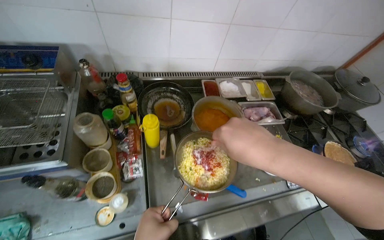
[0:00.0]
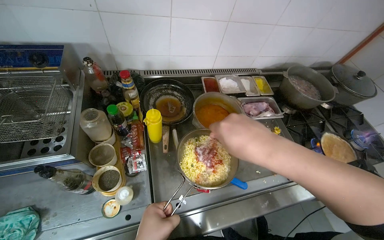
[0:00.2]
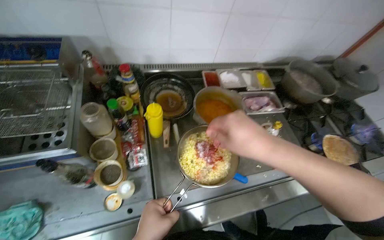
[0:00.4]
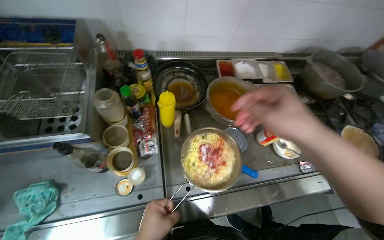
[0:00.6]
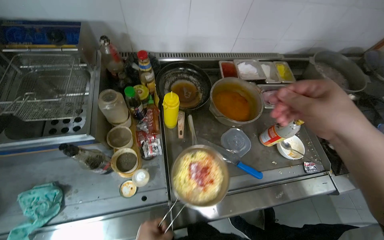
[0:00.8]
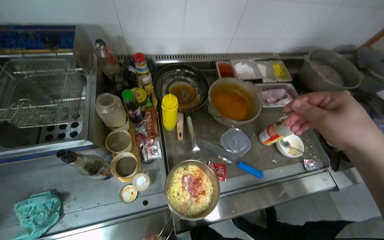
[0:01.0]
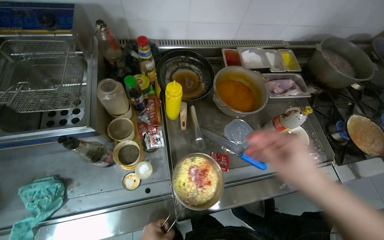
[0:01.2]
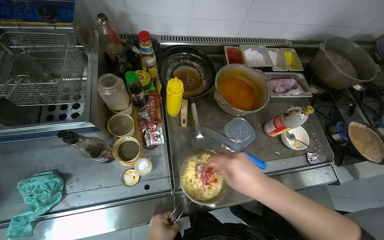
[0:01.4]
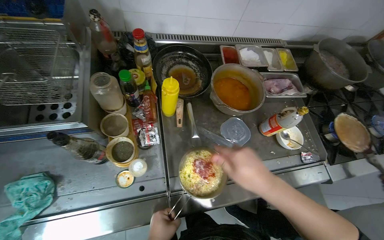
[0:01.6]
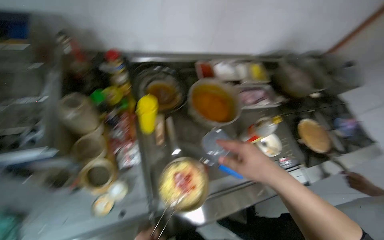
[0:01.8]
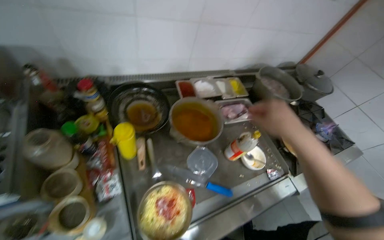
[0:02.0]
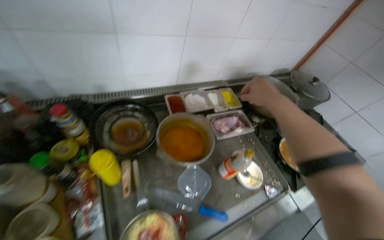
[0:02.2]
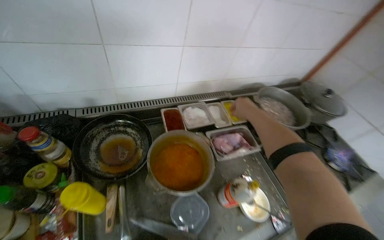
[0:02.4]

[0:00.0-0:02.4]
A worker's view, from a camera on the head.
Job: preparing food.
The whole recording: Preparing egg mixture. The worker cracks eggs into a pot and adds various spices and sauces to prepare a mixture.
0:00.0 to 0:01.2: The right hand moves down the picture, approximately 15 cm.
0:01.2 to 0:02.4: The right hand moves up the picture and farther from the camera, roughly 50 cm.

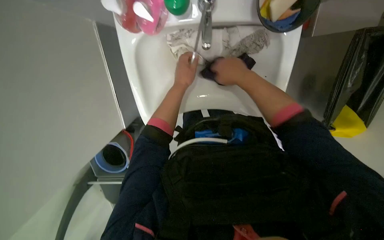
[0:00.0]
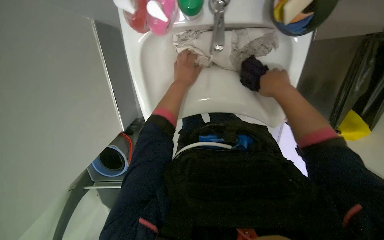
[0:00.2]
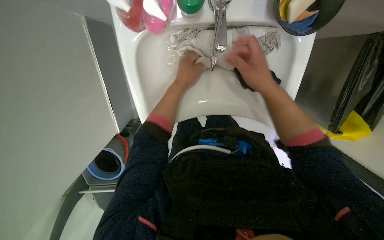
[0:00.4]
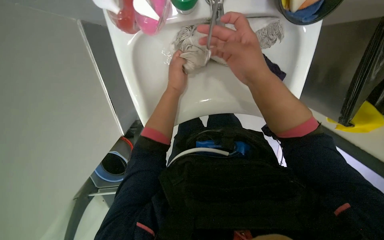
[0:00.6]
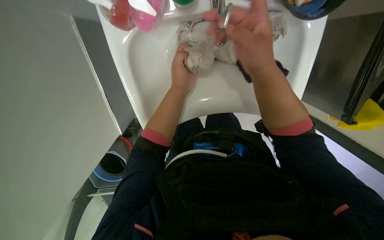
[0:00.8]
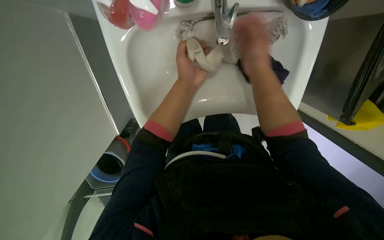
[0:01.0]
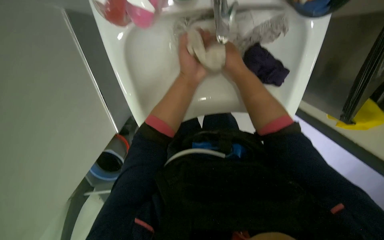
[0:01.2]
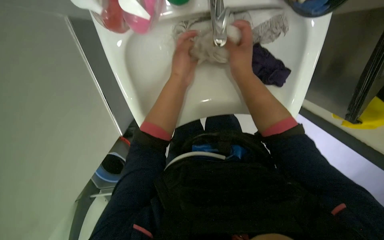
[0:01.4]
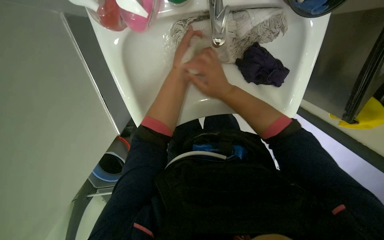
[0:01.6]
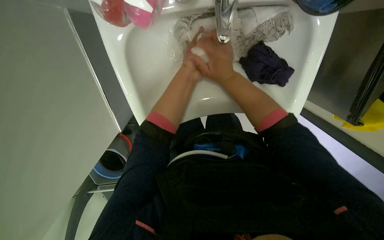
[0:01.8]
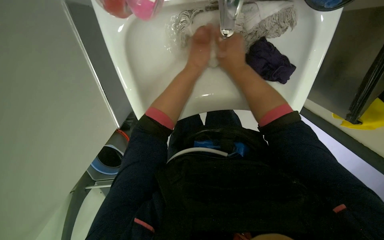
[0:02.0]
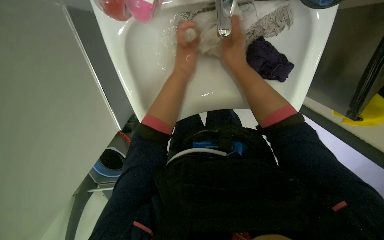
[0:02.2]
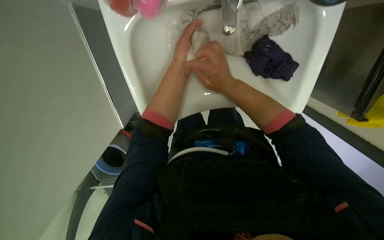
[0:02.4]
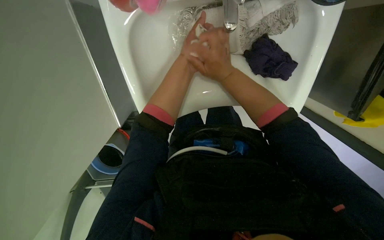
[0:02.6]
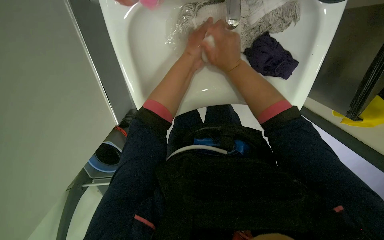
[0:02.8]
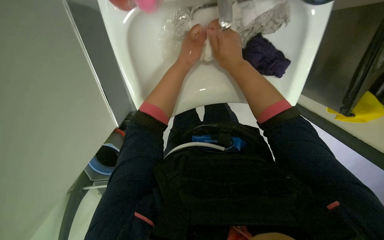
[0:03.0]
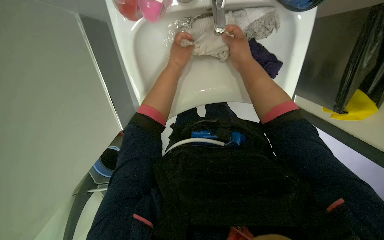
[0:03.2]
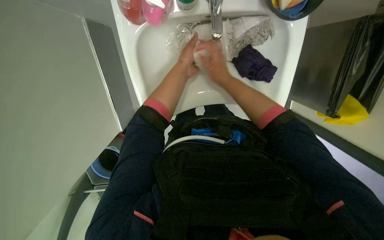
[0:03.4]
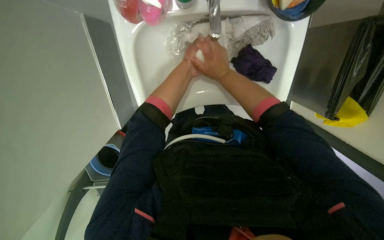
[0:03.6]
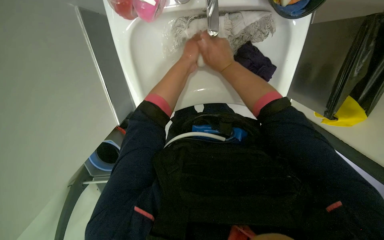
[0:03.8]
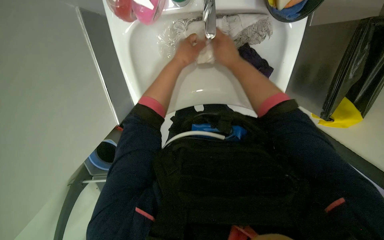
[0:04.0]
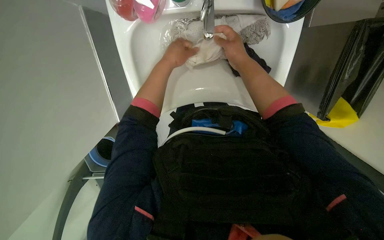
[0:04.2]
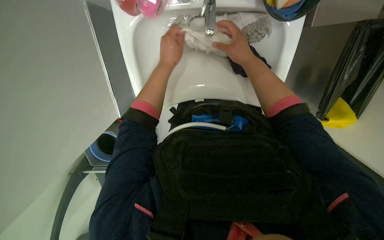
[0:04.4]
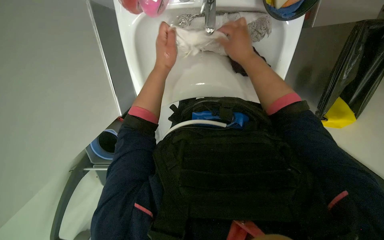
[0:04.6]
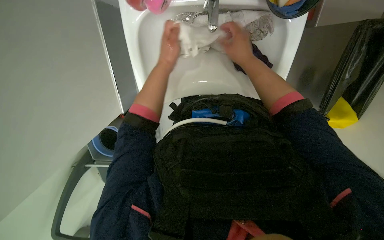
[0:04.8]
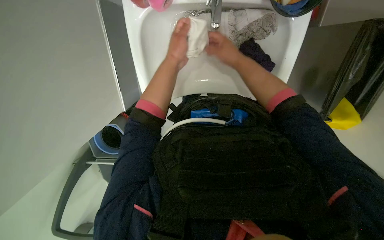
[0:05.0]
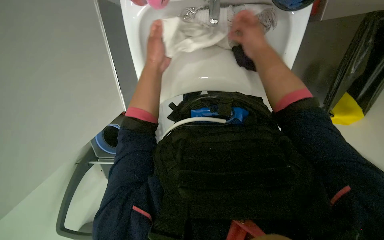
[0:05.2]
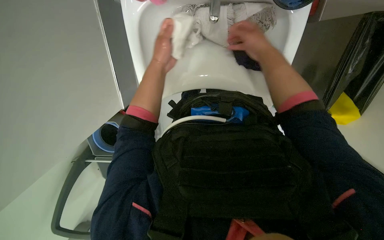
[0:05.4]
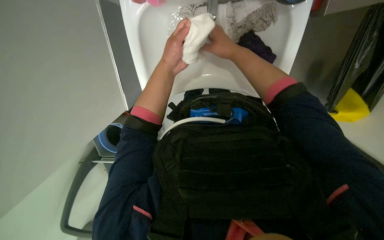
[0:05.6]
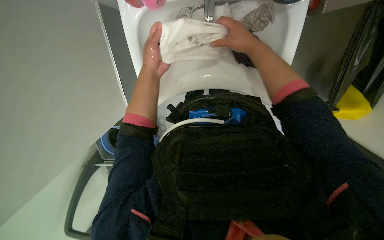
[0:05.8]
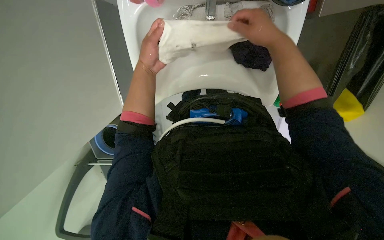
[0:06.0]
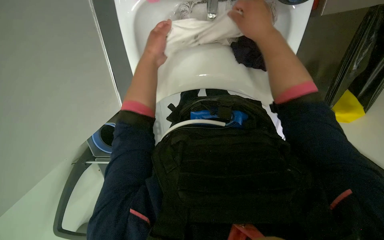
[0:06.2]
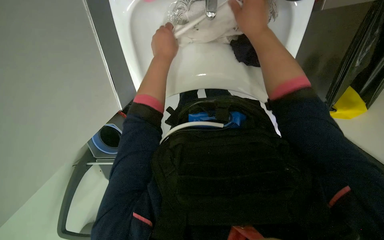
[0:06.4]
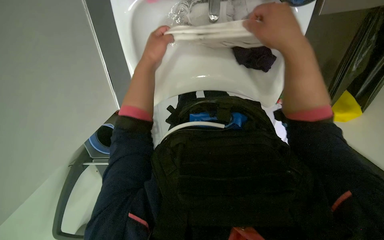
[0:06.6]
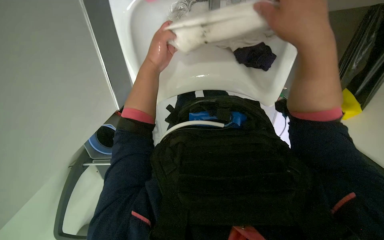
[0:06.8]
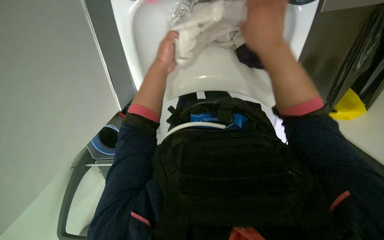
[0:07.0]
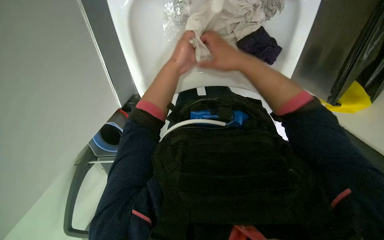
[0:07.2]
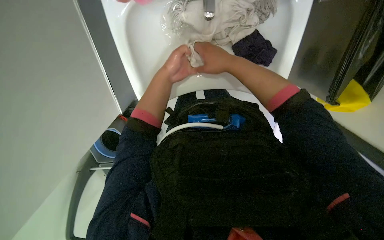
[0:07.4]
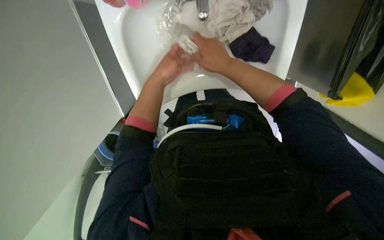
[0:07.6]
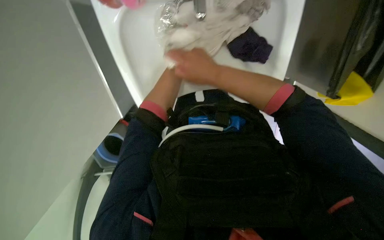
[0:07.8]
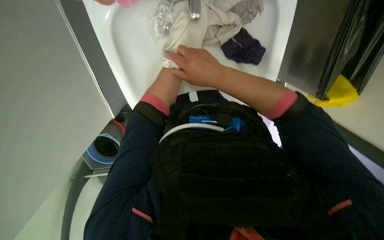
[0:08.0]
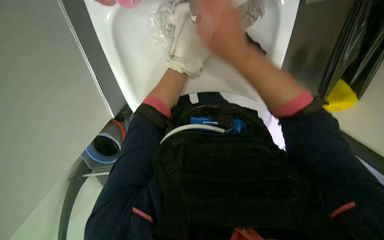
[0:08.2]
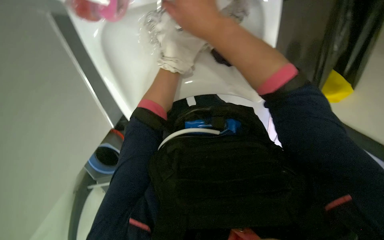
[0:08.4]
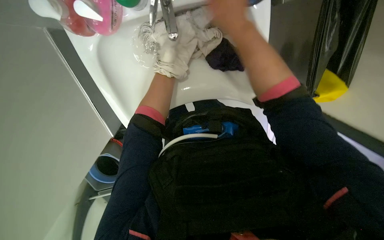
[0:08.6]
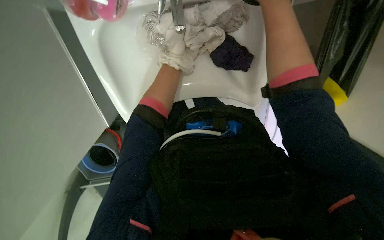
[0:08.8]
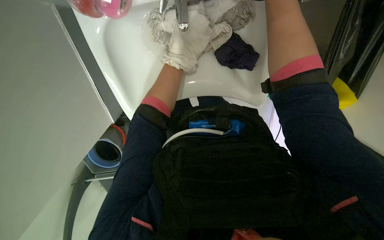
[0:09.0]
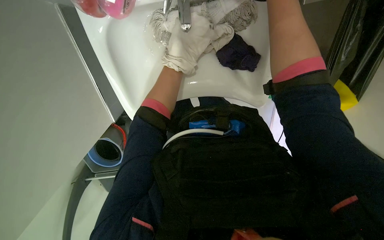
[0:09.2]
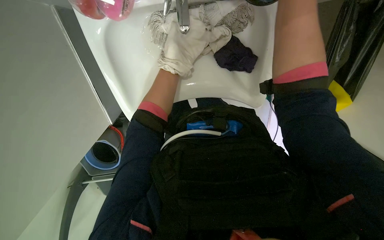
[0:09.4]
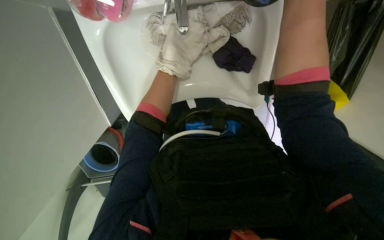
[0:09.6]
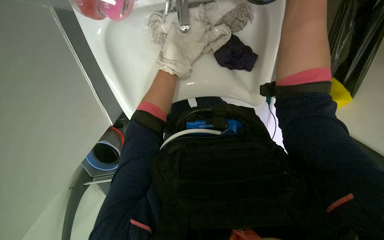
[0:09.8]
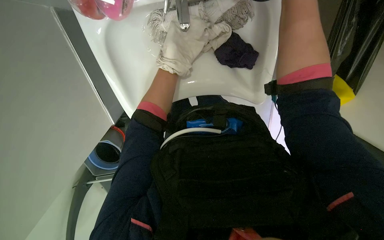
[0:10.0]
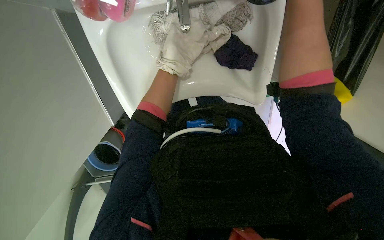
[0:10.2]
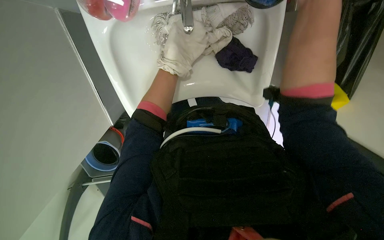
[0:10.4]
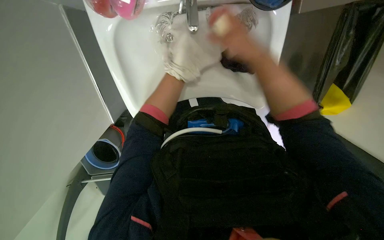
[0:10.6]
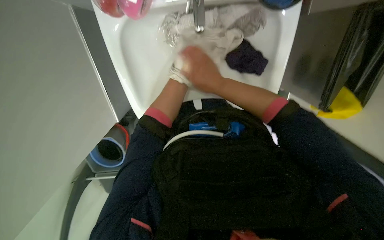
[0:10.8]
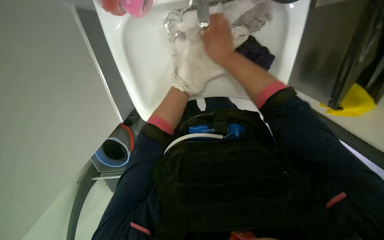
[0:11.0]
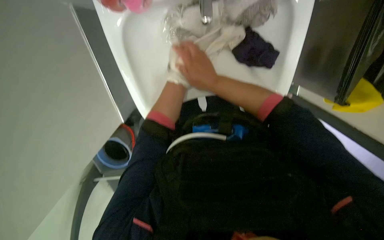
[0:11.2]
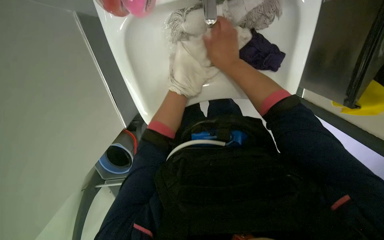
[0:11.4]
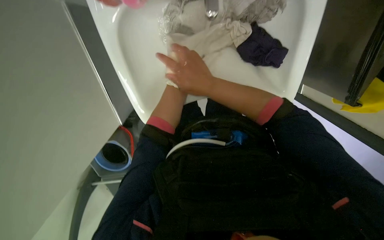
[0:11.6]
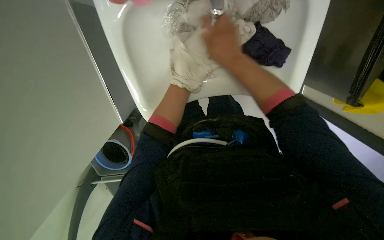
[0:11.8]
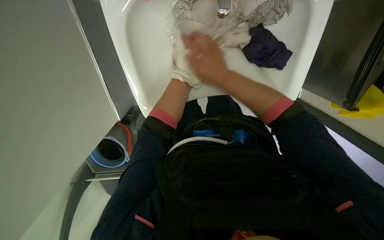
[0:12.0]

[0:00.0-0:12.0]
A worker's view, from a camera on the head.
Job: preparing cleaning supplies.
The whole recording: Washing cloths in sink. The worker washes a purple cloth in the sink, scrubbing and rinsing it.
0:00.0 to 0:01.6: The right hand goes to the right and returns, roughly 10 cm each way.
0:04.4 to 0:06.0: The hands make small movements and keep their place.
0:06.0 to 0:07.6: The left hand is displaced farther from the camera by about 10 cm, while the right hand goes approximately 10 cm to the left, and reaches some 10 cm nearer to the camera, then returns.
0:10.4 to 0:12.0: The left hand travels farther from the camera by some 20 cm.

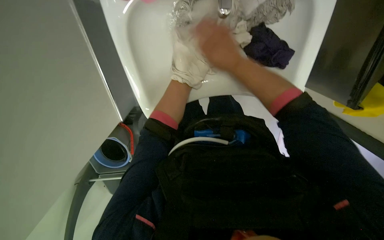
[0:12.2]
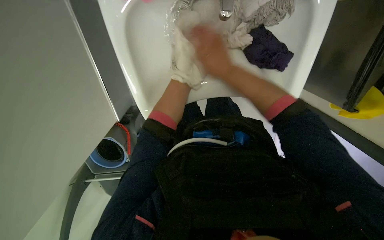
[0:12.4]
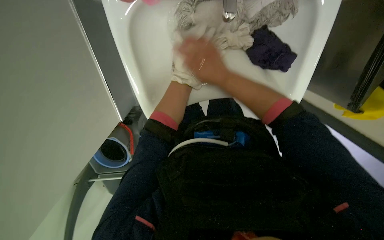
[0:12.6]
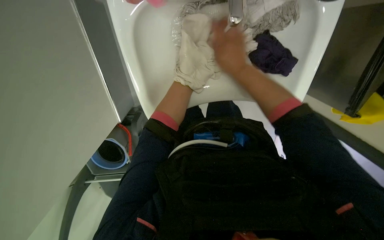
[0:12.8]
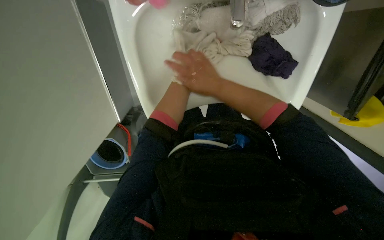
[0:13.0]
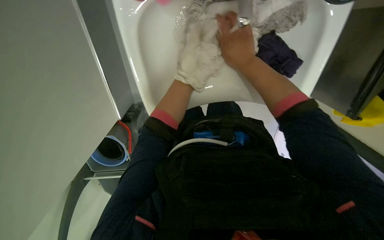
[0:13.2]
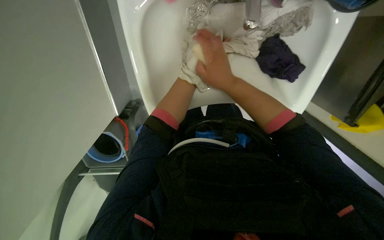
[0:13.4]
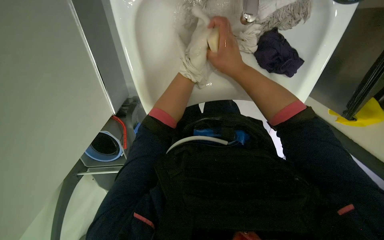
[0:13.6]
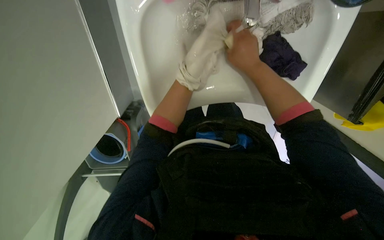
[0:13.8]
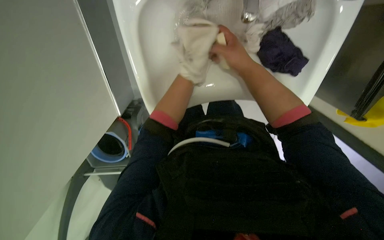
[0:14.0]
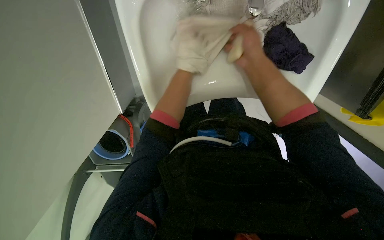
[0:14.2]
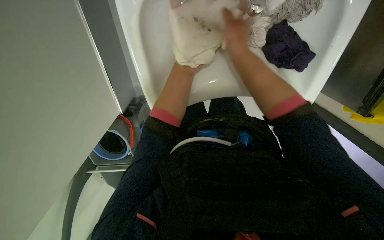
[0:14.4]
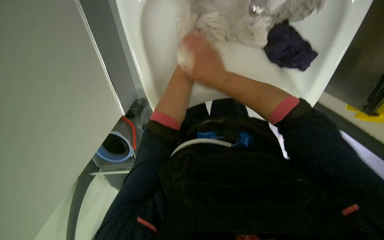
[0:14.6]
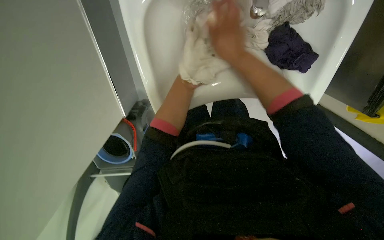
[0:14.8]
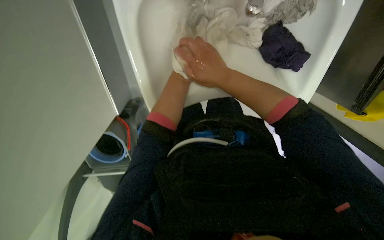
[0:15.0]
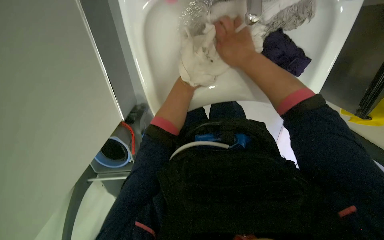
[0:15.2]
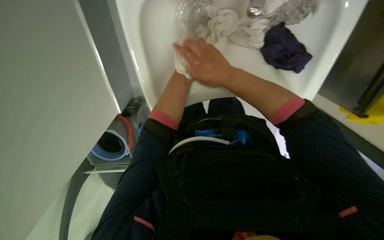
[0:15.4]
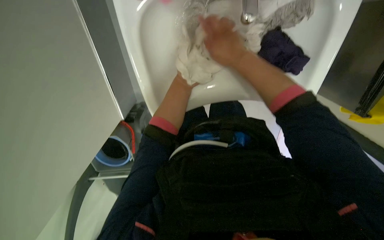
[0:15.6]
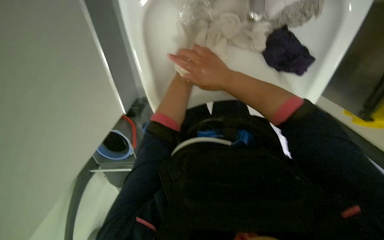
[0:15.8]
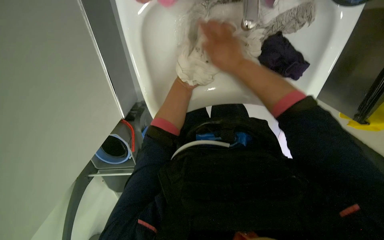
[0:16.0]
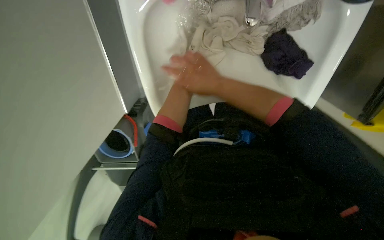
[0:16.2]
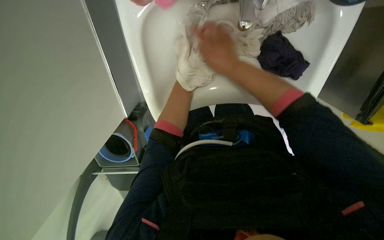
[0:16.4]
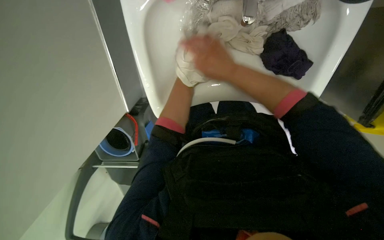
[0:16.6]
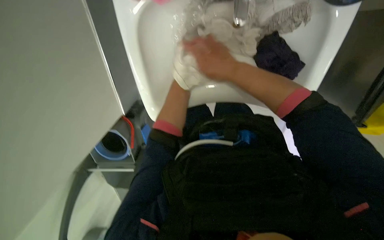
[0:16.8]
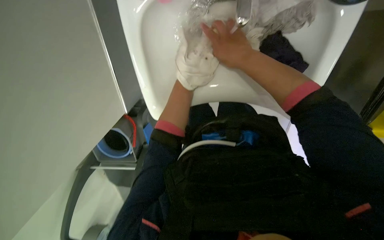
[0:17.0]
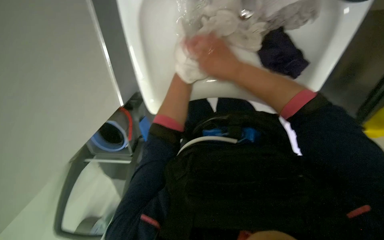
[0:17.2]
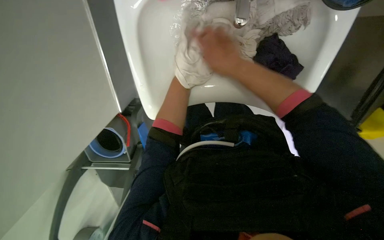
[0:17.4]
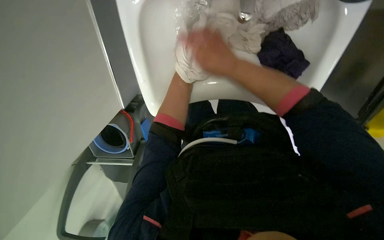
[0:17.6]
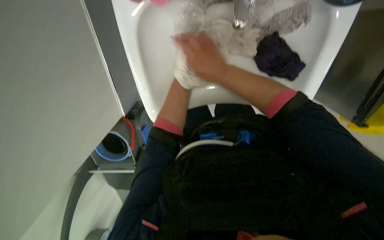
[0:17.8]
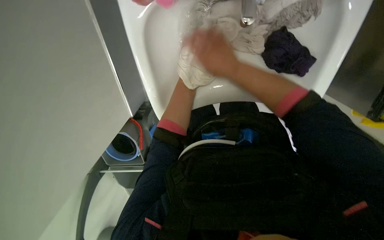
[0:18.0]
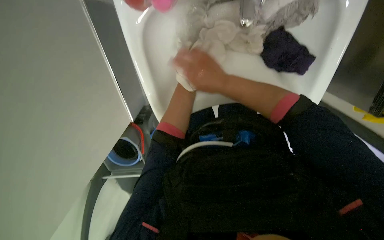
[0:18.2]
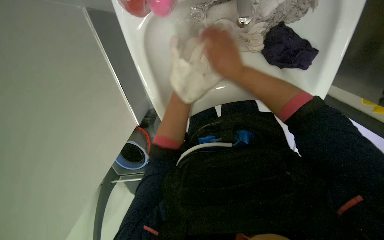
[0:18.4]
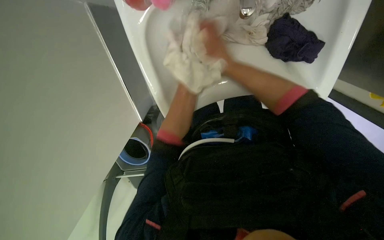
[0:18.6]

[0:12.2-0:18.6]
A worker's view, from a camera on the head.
Job: preparing cleaning supplies.
The whole recording: Washing cloths in sink. The worker washes a purple cloth in the sink, scrubbing and rinsing it.
0:12.2 to 0:13.8: The left hand moves farther from the camera and up the picture, some 15 cm.
0:13.8 to 0:15.4: The left hand travels to the left, down the picture and nearer to the camera by some 25 cm.
0:17.0 to 0:18.6: The left hand shifts roughly 20 cm farther from the camera and up the picture.
